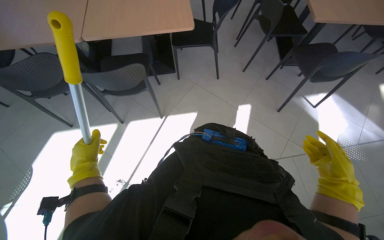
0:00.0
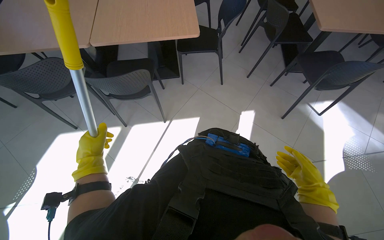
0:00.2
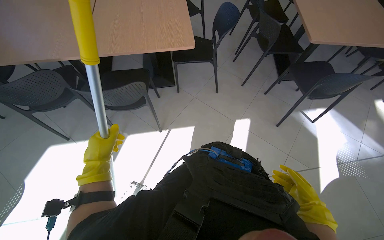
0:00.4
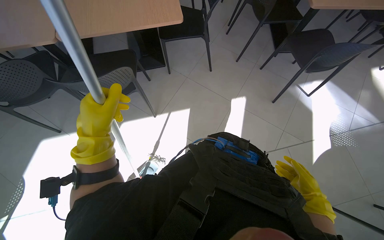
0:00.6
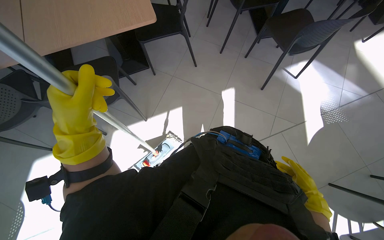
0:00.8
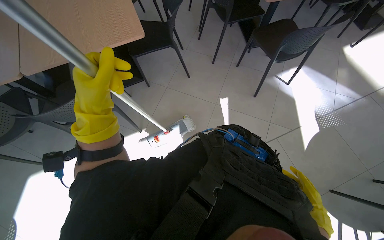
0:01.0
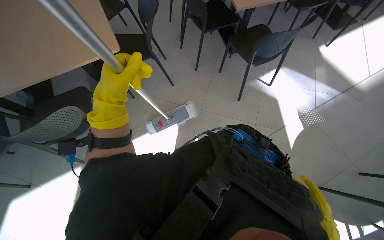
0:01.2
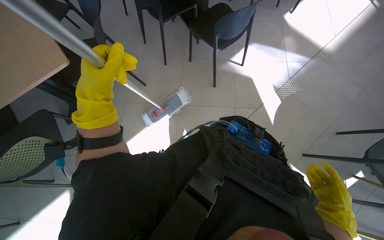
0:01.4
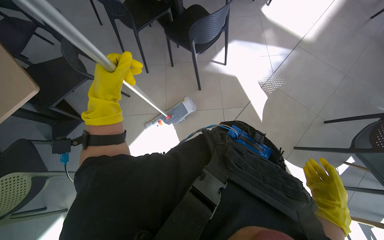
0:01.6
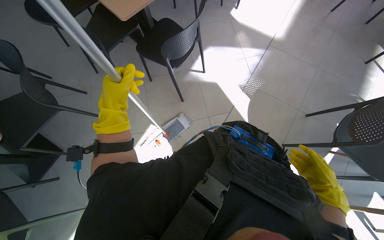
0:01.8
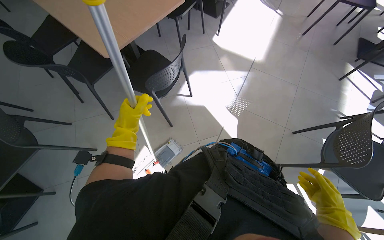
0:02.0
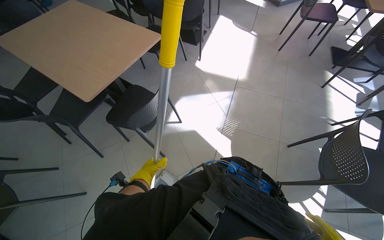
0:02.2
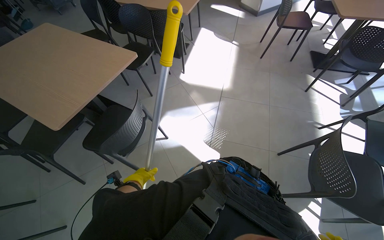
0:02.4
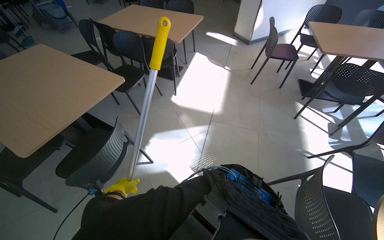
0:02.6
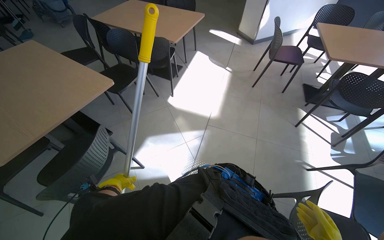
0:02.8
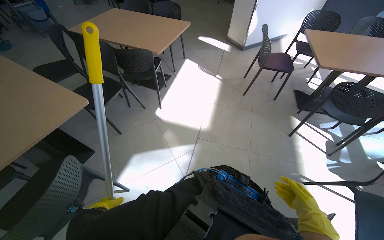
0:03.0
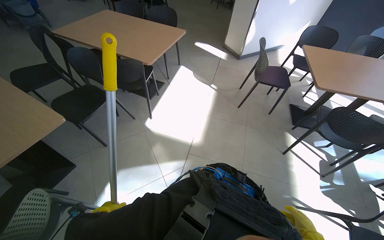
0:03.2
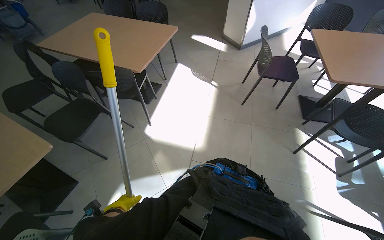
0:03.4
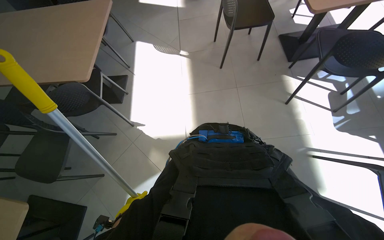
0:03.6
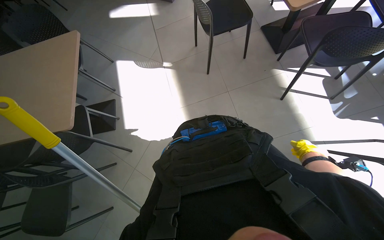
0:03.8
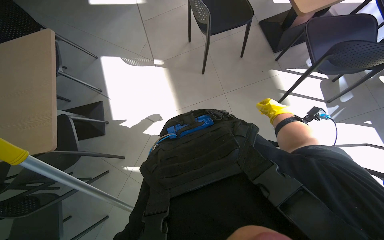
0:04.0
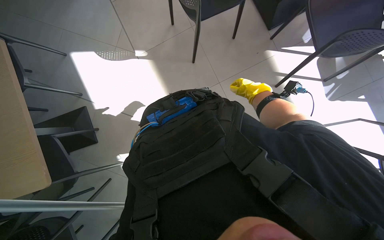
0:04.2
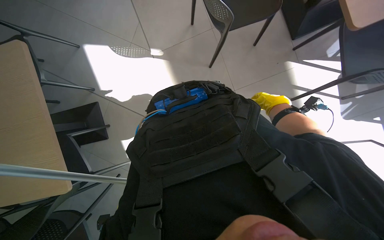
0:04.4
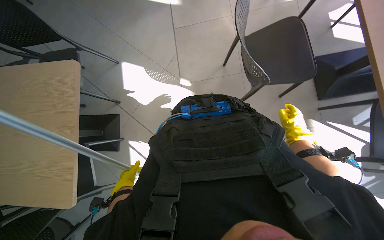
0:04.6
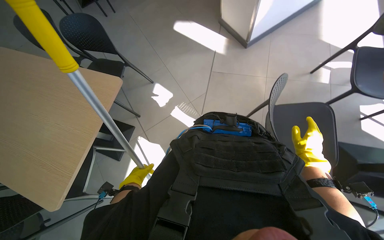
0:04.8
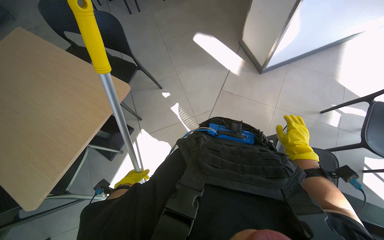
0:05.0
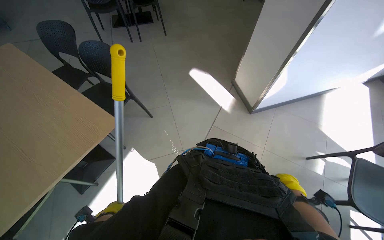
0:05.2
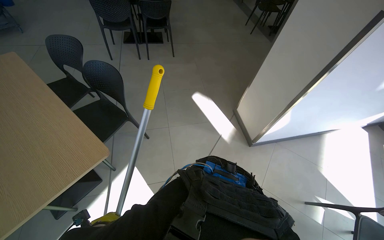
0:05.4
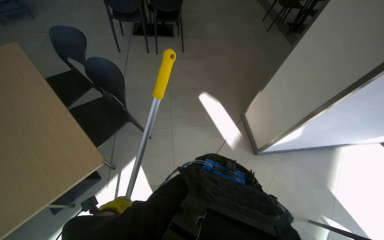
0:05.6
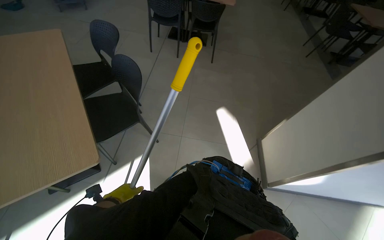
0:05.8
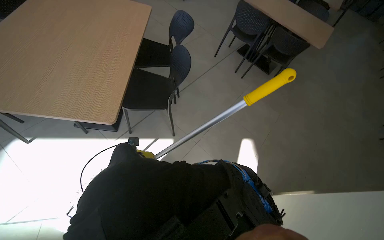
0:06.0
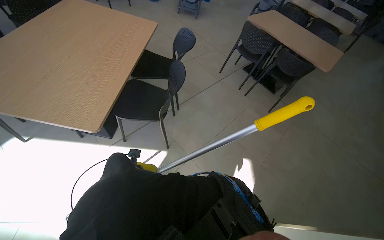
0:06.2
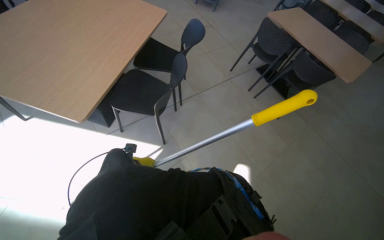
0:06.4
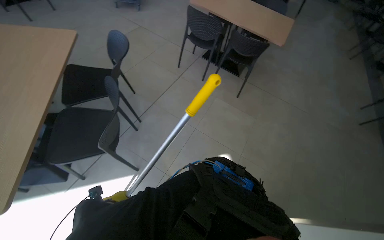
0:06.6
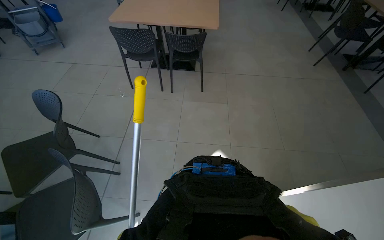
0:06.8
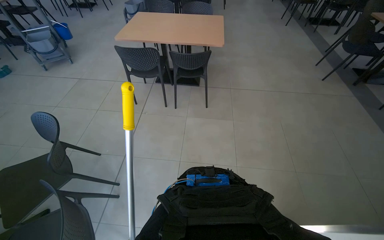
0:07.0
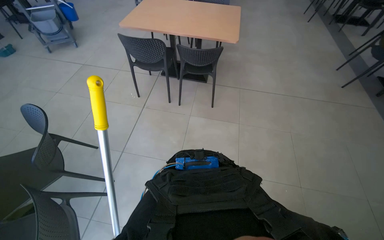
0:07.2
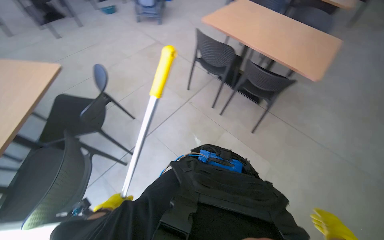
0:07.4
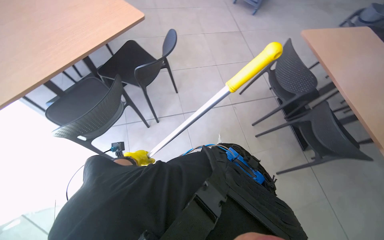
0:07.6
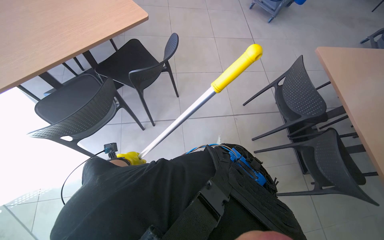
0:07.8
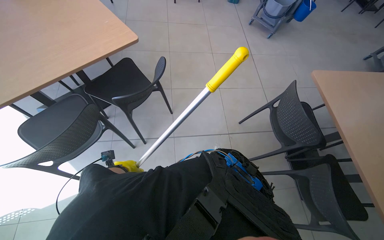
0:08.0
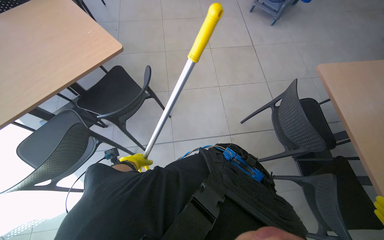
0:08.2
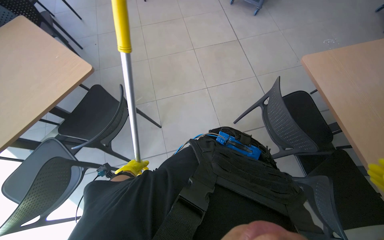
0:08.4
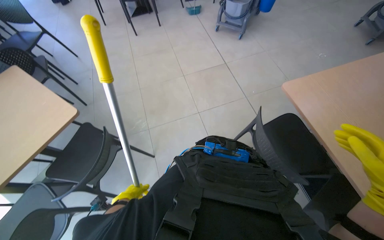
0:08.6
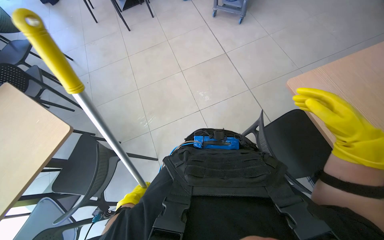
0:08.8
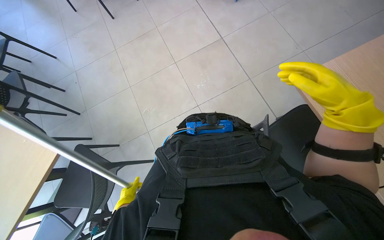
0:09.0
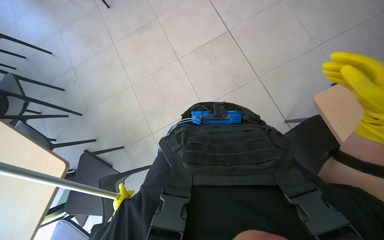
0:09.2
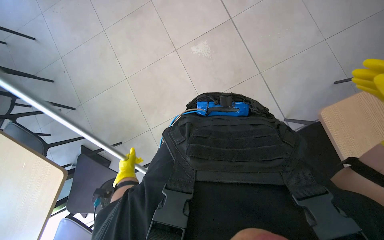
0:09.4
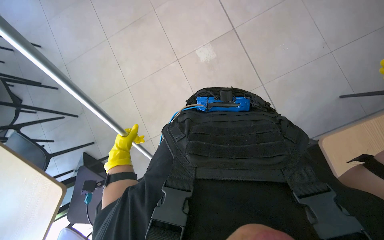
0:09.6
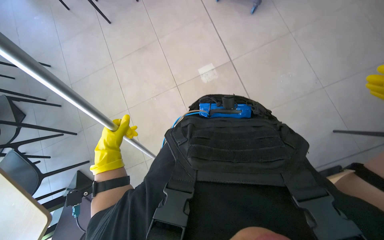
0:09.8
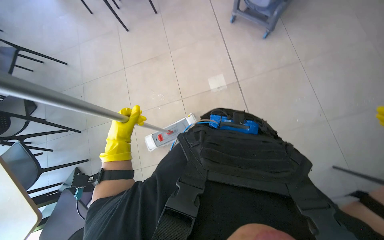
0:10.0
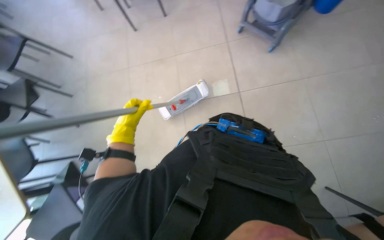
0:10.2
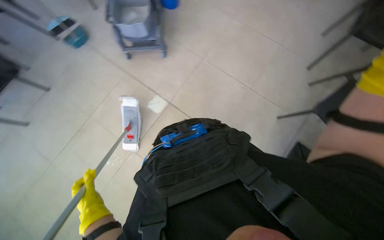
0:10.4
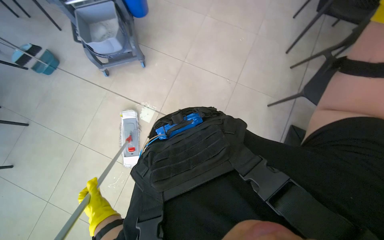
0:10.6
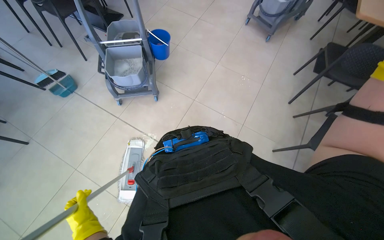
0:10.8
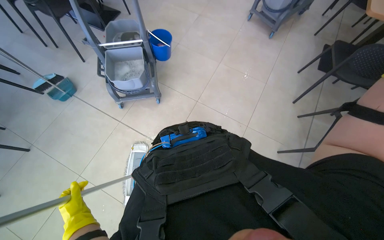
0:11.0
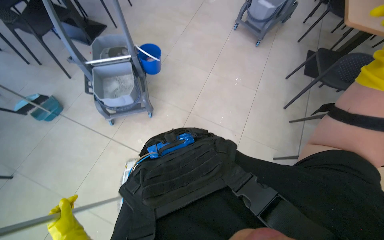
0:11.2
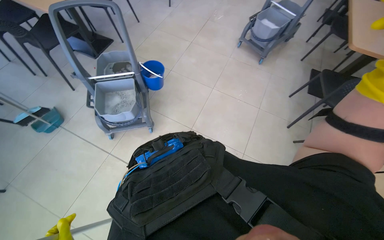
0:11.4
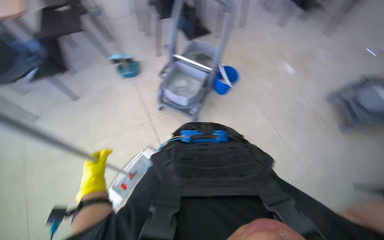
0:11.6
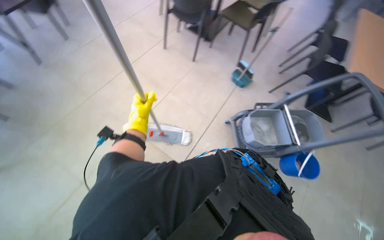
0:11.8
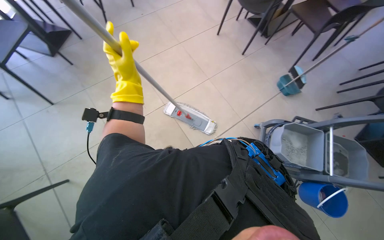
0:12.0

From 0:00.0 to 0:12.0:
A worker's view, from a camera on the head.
Job: mopping floor.
The whole recording: Mopping floor. The worker mops the floor with a flat mop, occasionally rinsing and wringing the mop head.
From 0:00.0 to 0:01.6: The wearer moves about 40 cm. The head rotates roughly 40 degrees to the right.
From 0:01.6 to 0:03.0: The camera travels about 90 cm. The head rotates some 25 degrees to the right. The view tips upward by about 25 degrees.
From 0:03.0 to 0:04.4: The head travels some 1.5 m. The view tips downward by some 35 degrees. The scene turns roughly 40 degrees counterclockwise in the picture.
From 0:04.4 to 0:06.0: The camera is carried some 1 m. The wearer's head swings some 110 degrees to the left. The view tilts some 35 degrees upward.
From 0:06.0 to 0:07.6: The head travels approximately 90 cm. The wearer's head swings about 35 degrees to the left.
From 0:07.6 to 0:09.0: The camera is carried roughly 1 m.
From 0:09.0 to 0:10.4: The head rotates approximately 35 degrees to the right. The camera pitches upward, by about 15 degrees.

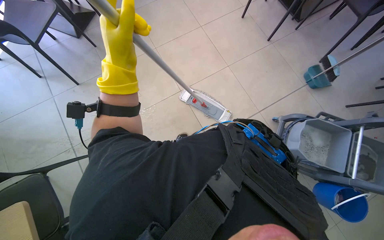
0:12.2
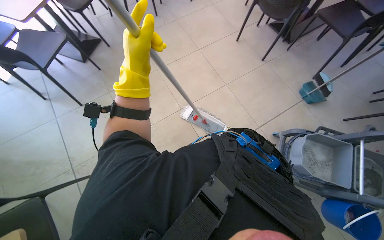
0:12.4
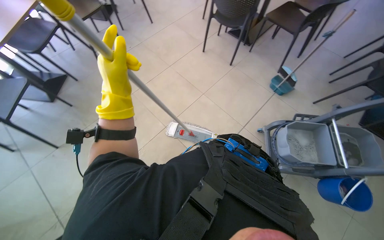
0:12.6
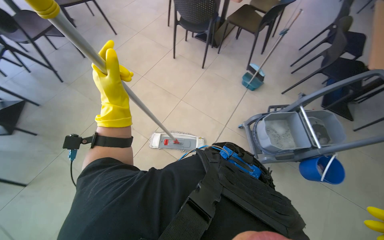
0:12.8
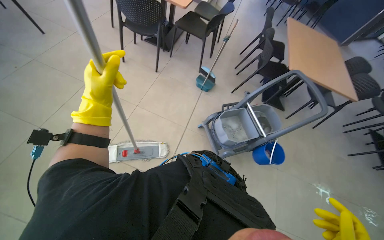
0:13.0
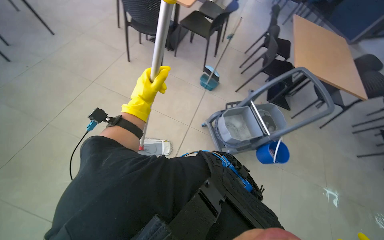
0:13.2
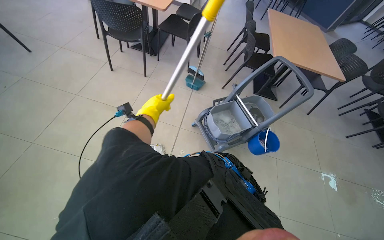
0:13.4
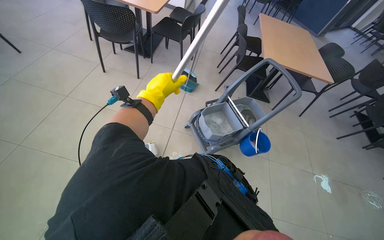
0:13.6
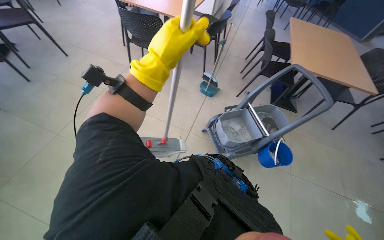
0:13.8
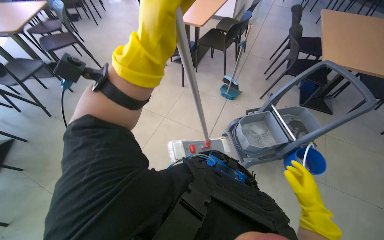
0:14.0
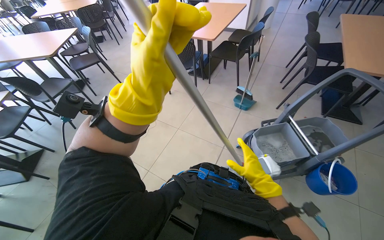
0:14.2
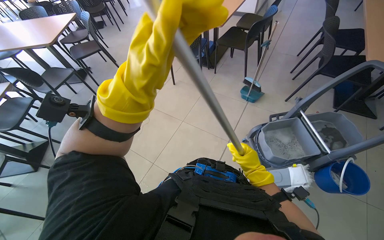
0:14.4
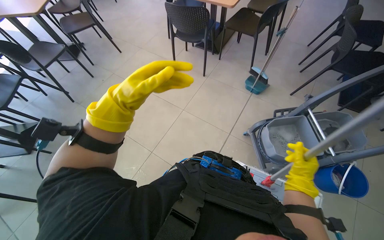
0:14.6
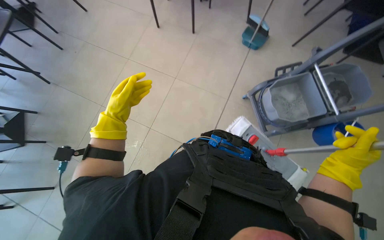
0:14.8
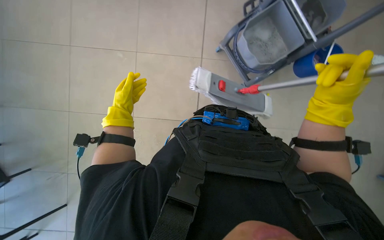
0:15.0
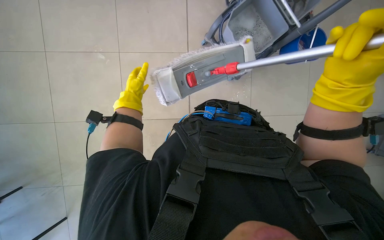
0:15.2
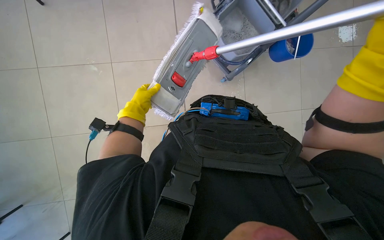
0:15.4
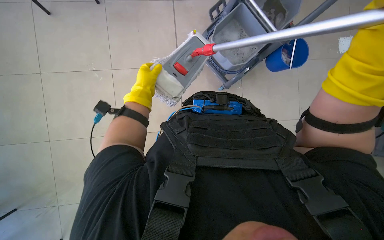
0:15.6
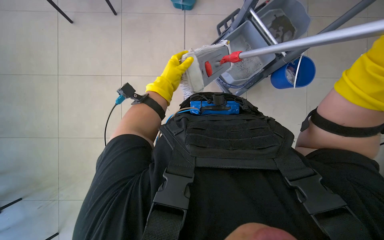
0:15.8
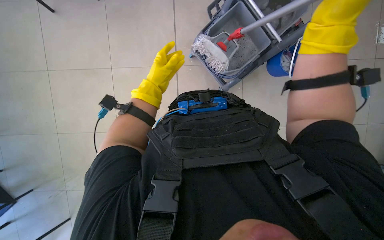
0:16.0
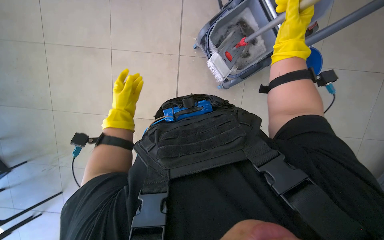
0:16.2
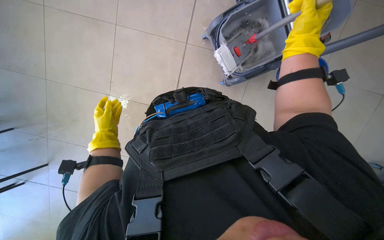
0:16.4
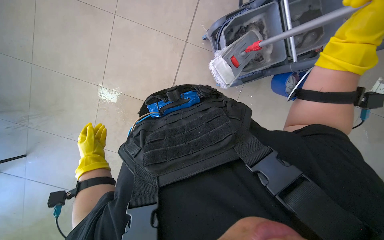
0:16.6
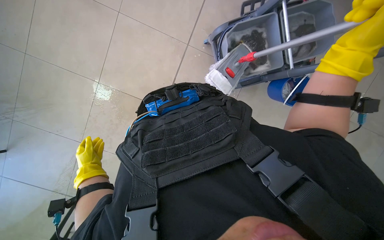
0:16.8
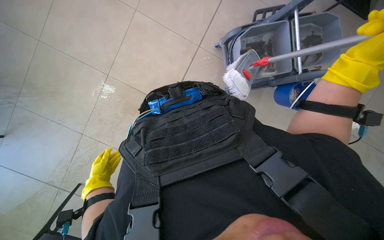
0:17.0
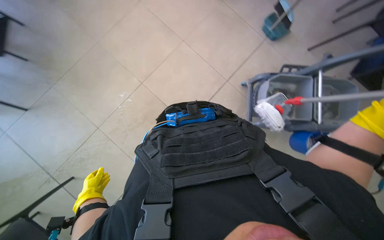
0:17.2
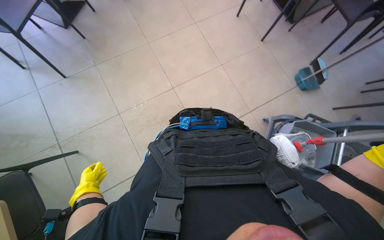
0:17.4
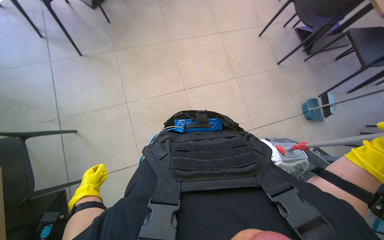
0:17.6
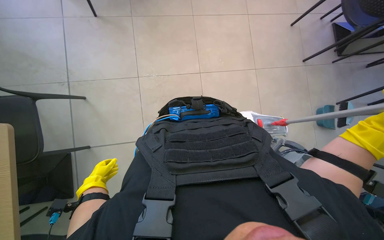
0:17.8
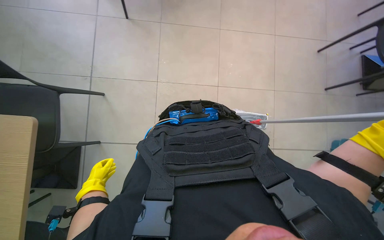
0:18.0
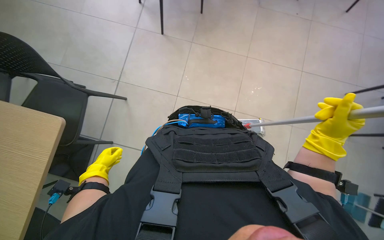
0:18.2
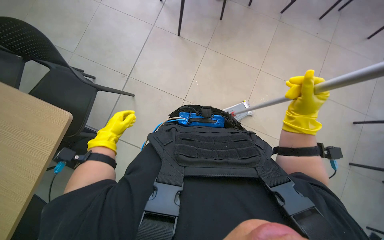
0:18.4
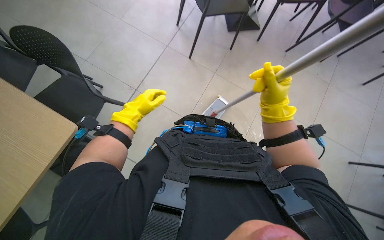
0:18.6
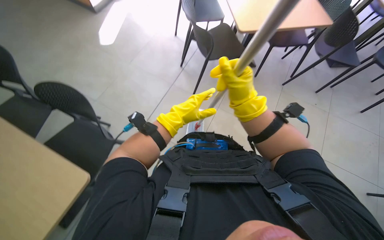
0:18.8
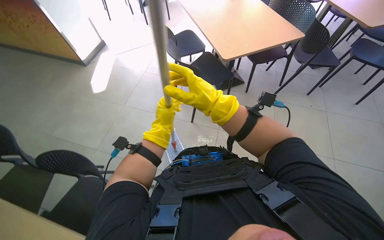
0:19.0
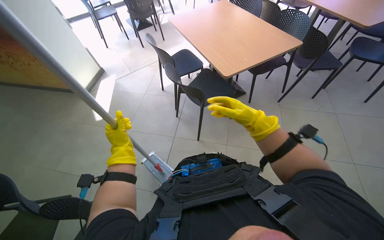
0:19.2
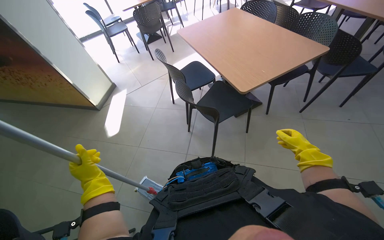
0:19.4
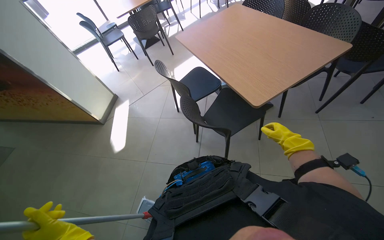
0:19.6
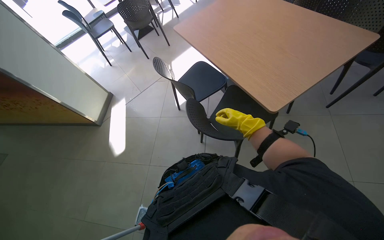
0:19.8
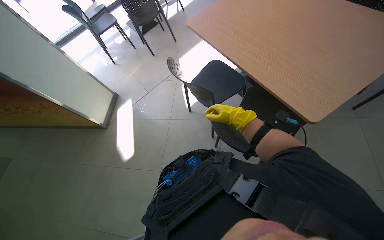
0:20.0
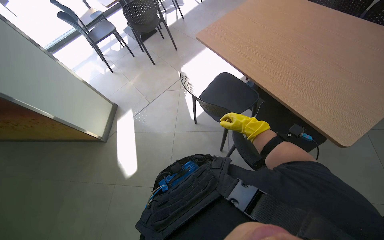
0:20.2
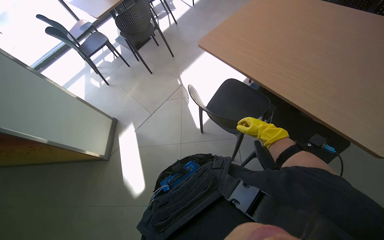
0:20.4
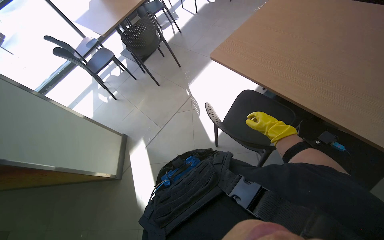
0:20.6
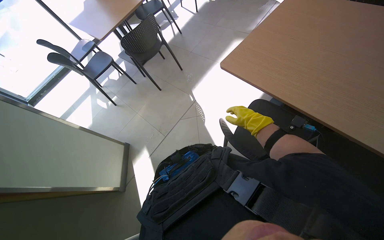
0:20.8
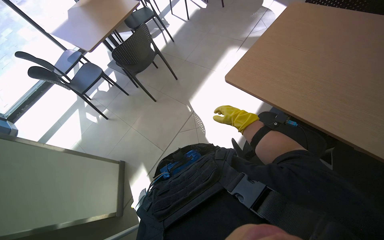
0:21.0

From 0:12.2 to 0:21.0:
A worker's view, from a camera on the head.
Job: mopping floor.
The whole recording: Mopping floor. The worker mops the floor with a flat mop, occasionally rinsing and wringing the mop head.
From 0:12.2 to 0:13.6: The head turns to the right by some 50 degrees. The view tilts about 20 degrees upward.
From 0:13.6 to 0:15.2: The view tips downward by approximately 35 degrees.
From 0:15.2 to 0:16.6: The scene turns approximately 30 degrees counterclockwise in the picture. The left hand goes roughly 10 cm down the picture.
From 0:16.6 to 0:18.0: The left hand shifts approximately 15 cm down the picture.
From 0:18.0 to 0:19.6: The view tips upward by approximately 30 degrees.
From 0:19.6 to 0:21.0: The camera travels roughly 80 cm.
